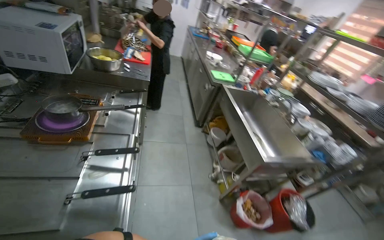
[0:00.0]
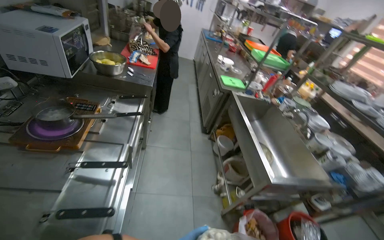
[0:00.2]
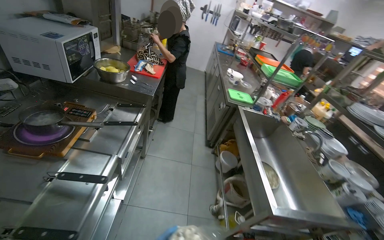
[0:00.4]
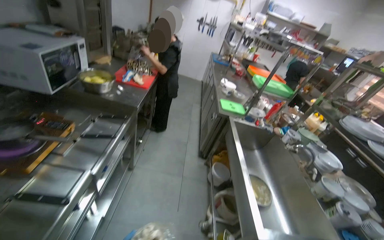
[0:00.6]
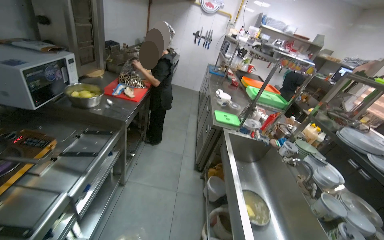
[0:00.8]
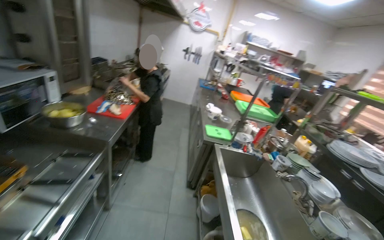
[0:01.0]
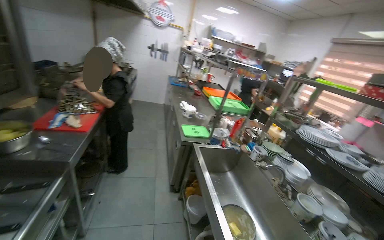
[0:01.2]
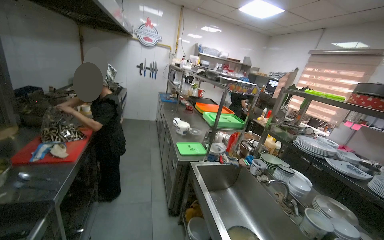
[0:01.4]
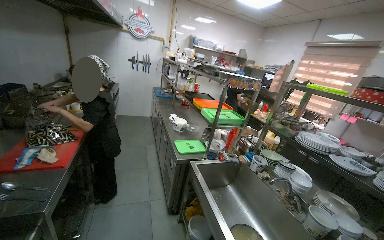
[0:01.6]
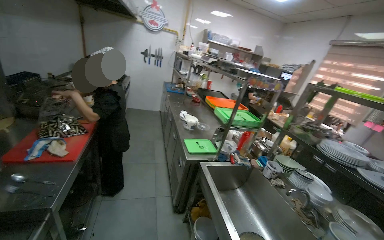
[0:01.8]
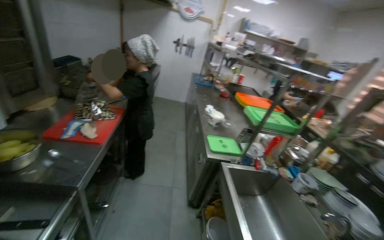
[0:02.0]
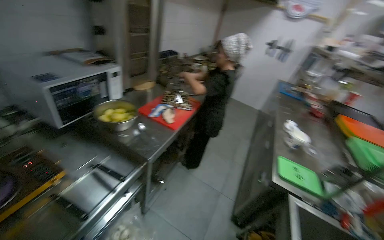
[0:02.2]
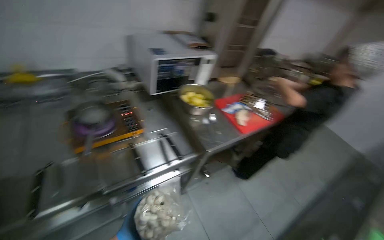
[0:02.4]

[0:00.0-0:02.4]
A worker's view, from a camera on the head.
Job: preparing food.
The whole recording: Transferring product to smaller dish. The worker transfers the product from the white dish into a smaller dish.
0:00.0 to 0:01.2: The wearer moves approximately 60 cm. The wearer looks about 15 degrees further upward.
0:01.2 to 0:02.4: The wearer's head swings roughly 70 degrees to the left.

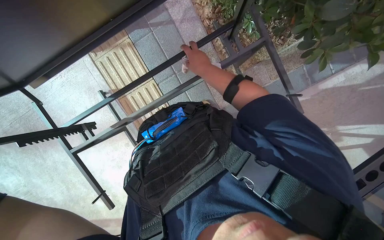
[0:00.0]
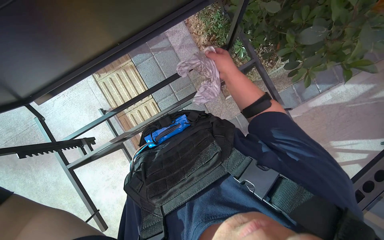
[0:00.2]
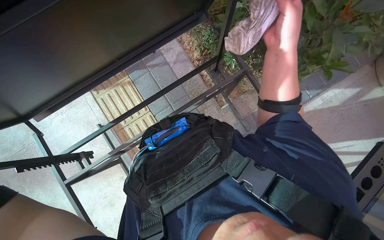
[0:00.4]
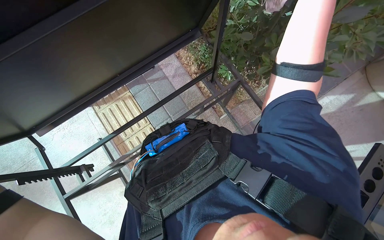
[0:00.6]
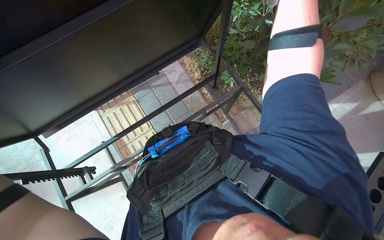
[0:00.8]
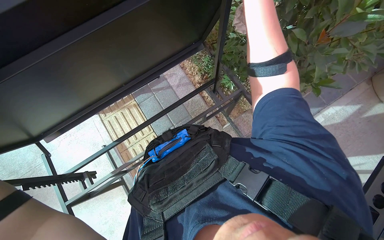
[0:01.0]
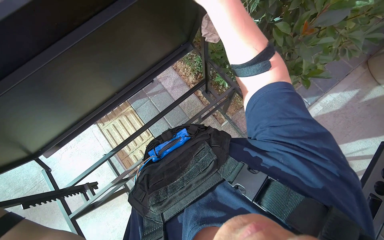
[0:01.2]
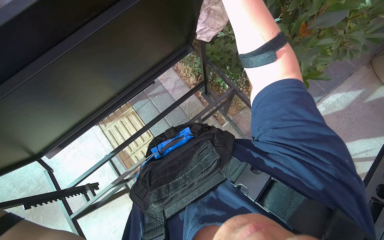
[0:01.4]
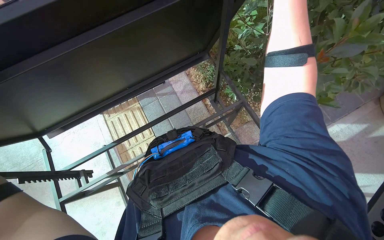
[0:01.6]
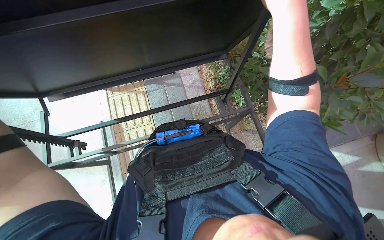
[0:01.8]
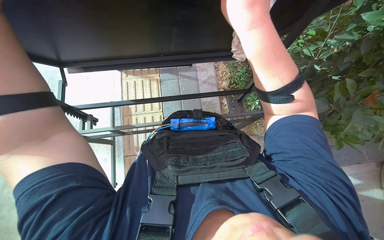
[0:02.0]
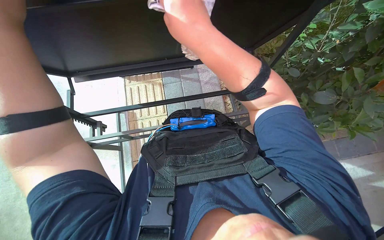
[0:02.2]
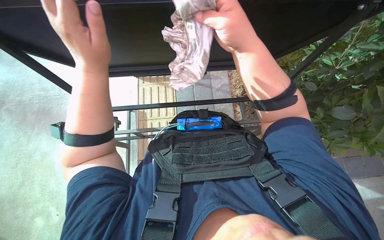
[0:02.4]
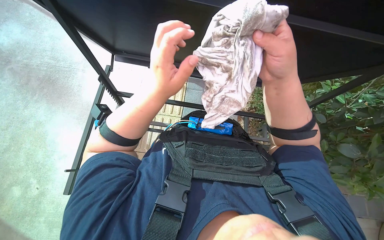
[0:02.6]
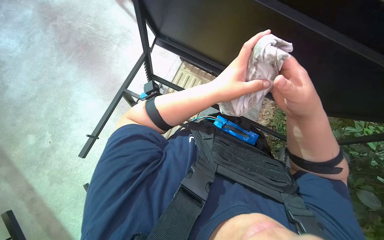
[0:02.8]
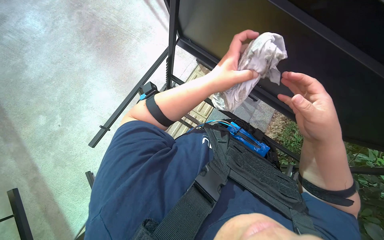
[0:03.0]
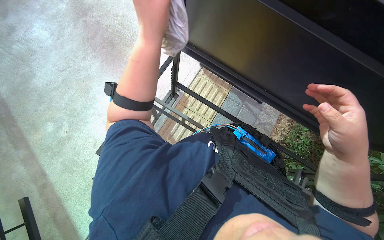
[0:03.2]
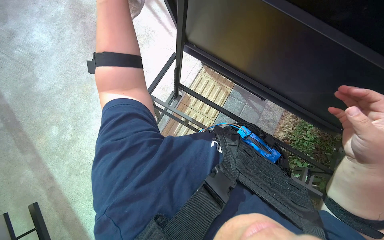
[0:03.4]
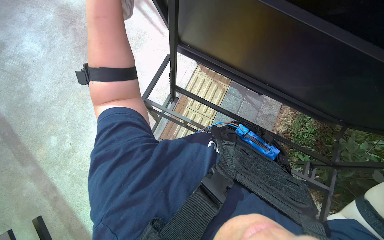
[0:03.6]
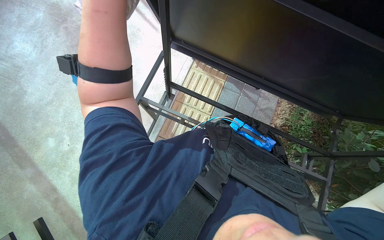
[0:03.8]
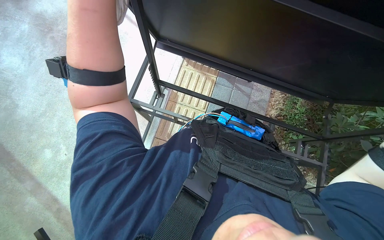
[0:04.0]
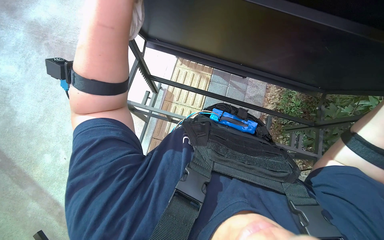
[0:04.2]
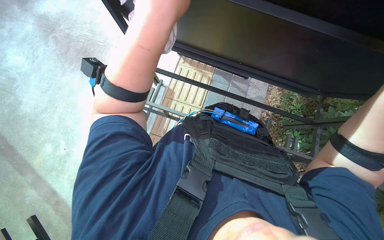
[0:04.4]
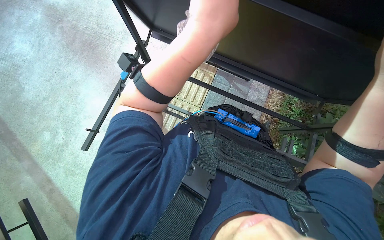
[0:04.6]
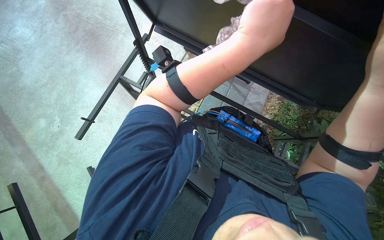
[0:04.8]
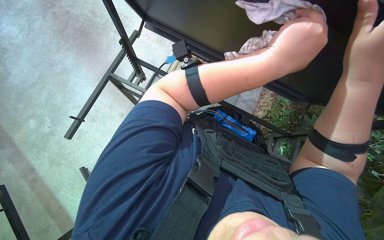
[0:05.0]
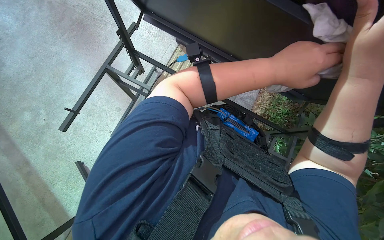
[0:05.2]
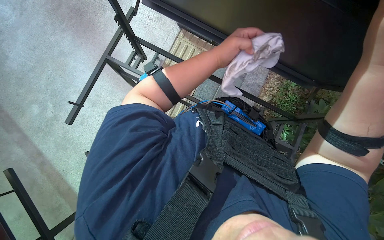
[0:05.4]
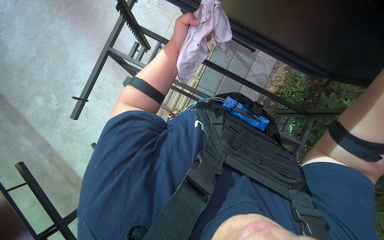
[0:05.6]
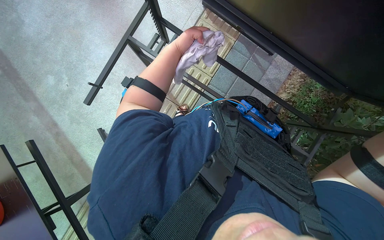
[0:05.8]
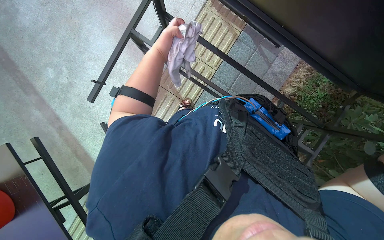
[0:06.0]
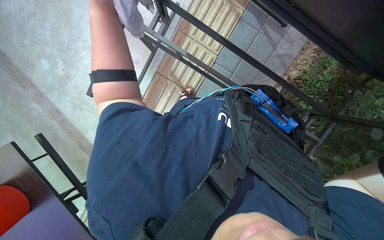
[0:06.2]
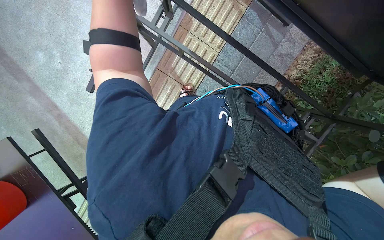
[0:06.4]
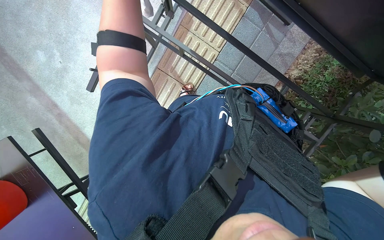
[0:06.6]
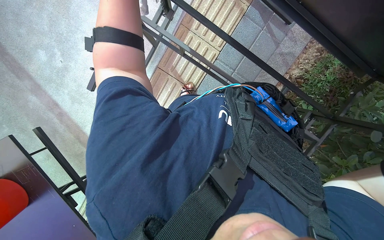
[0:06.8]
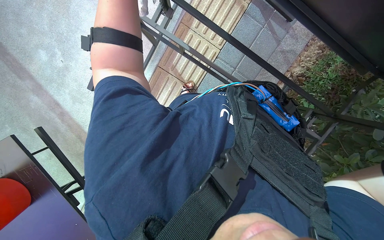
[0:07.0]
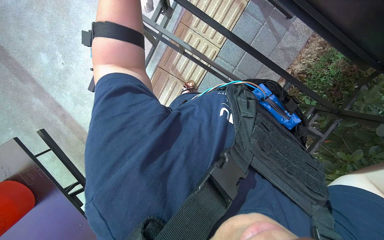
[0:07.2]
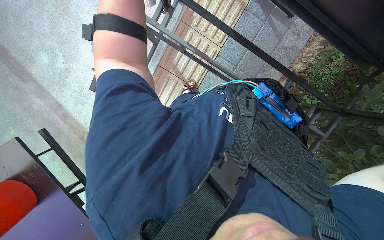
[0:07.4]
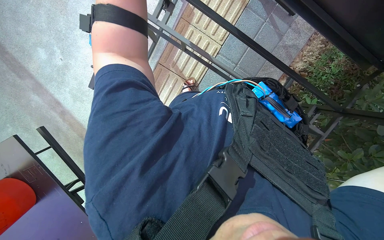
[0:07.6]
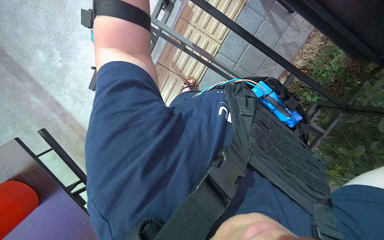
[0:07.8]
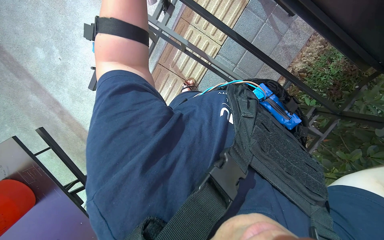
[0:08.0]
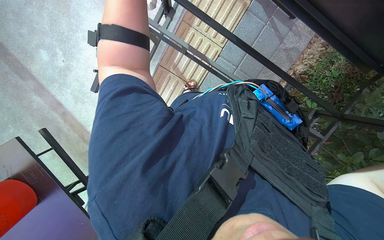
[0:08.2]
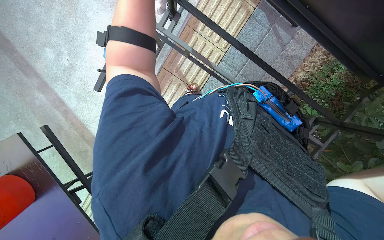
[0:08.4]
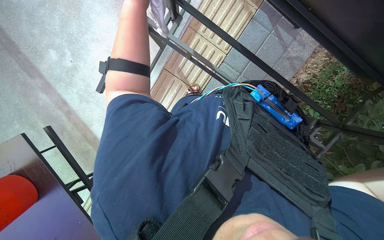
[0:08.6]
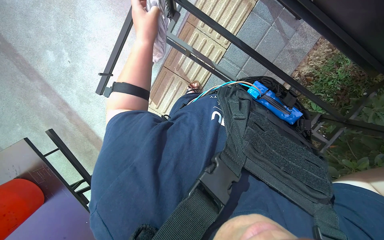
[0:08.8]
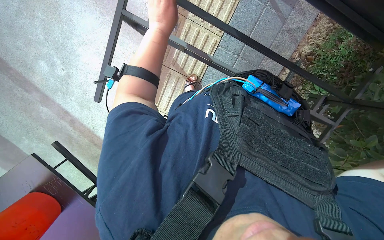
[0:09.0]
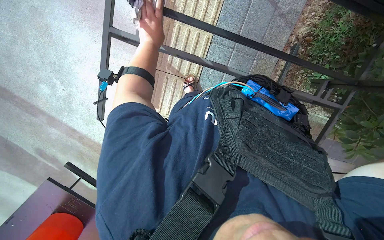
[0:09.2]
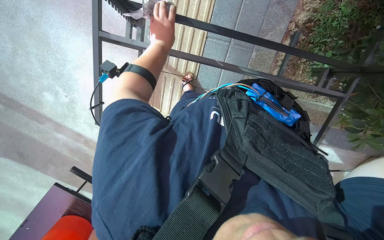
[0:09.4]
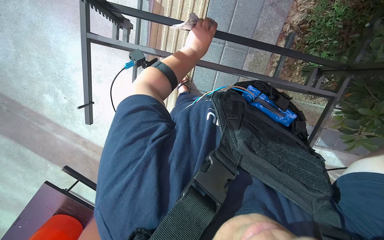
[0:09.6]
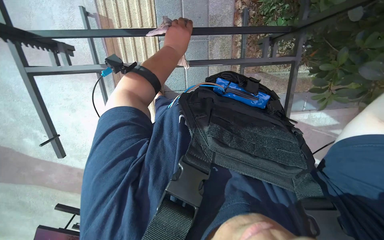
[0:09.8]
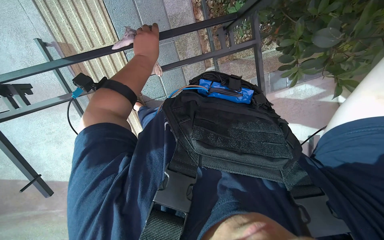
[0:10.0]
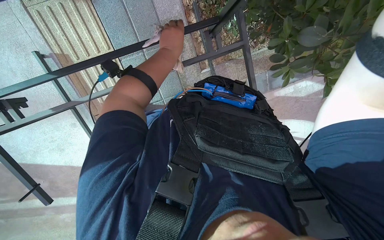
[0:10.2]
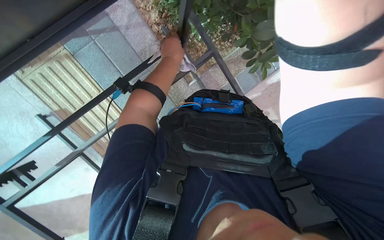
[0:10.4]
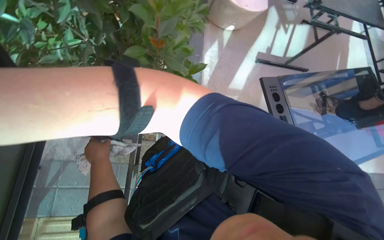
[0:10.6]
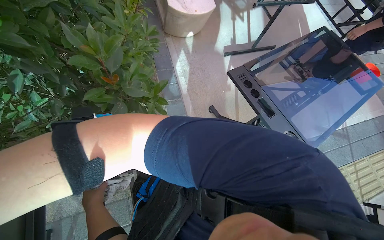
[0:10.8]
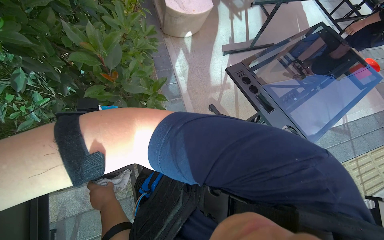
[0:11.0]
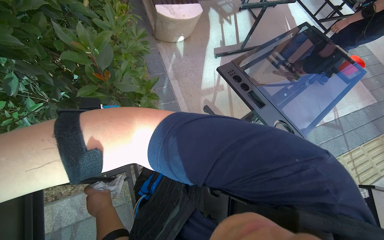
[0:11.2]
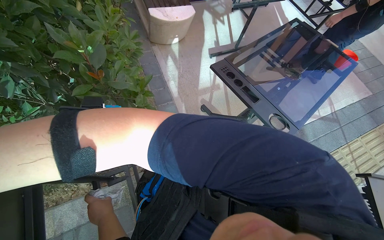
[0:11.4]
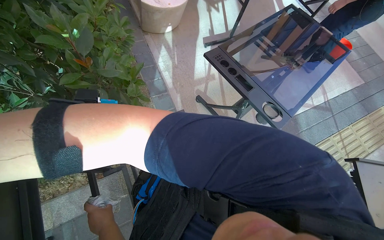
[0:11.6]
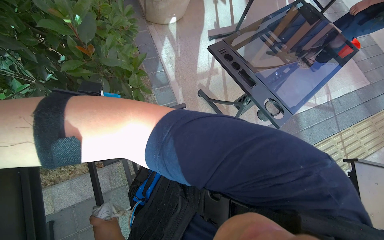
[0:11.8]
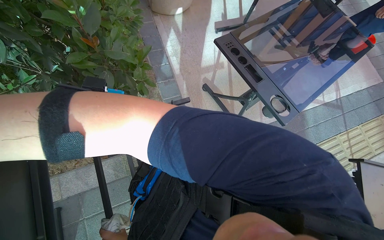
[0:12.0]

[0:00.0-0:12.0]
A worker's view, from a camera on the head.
Job: wiping surfaces.
The whole recording: Wiping underside and frame of table. The worker wipes the underside and frame of the table with a cloth.
0:00.0 to 0:01.6: The wearer looks roughly 25 degrees further upward.
0:01.6 to 0:03.0: The wearer's head swings some 65 degrees to the left.
0:04.4 to 0:06.0: The left hand shifts about 40 cm farther from the camera and to the left.
0:09.0 to 0:10.4: The scene rotates counterclockwise by about 55 degrees.
0:10.4 to 0:12.0: The camera pitches upward, by about 10 degrees. Everything in view rotates roughly 85 degrees counterclockwise.

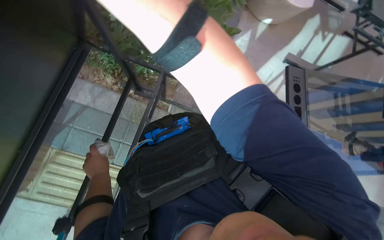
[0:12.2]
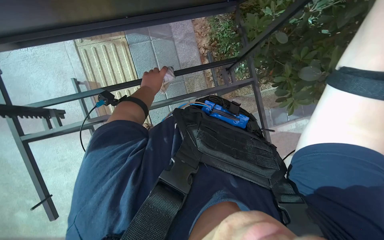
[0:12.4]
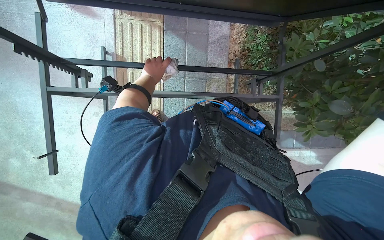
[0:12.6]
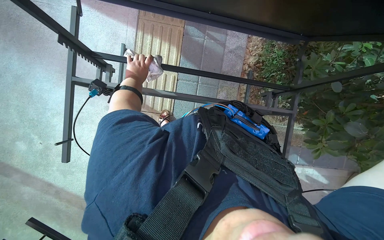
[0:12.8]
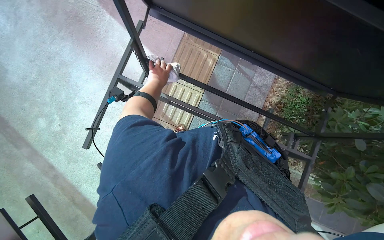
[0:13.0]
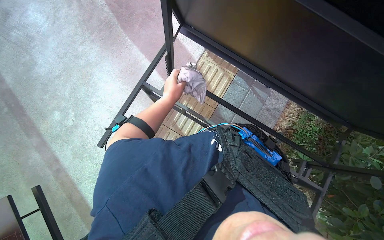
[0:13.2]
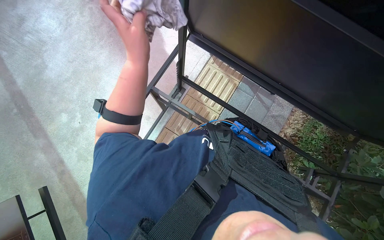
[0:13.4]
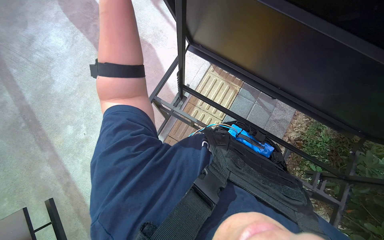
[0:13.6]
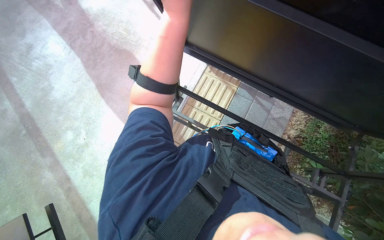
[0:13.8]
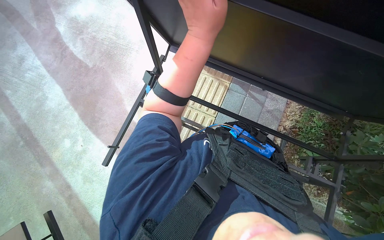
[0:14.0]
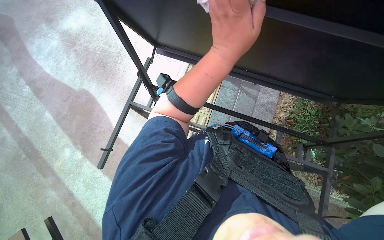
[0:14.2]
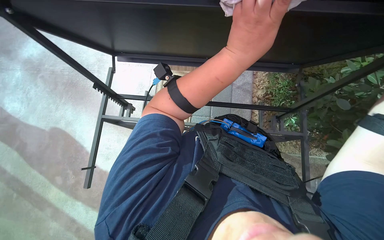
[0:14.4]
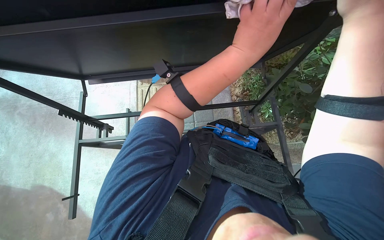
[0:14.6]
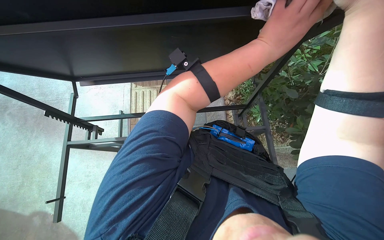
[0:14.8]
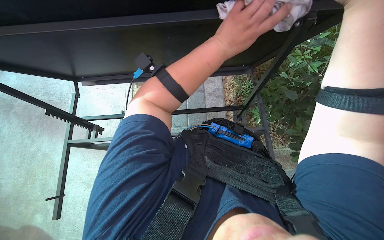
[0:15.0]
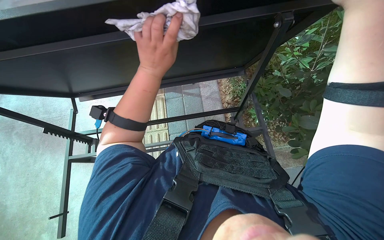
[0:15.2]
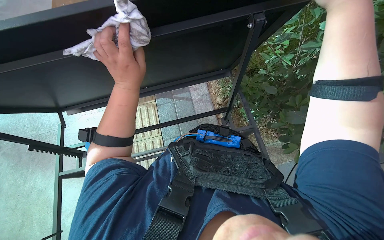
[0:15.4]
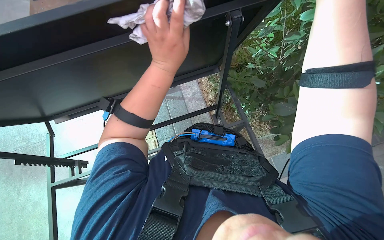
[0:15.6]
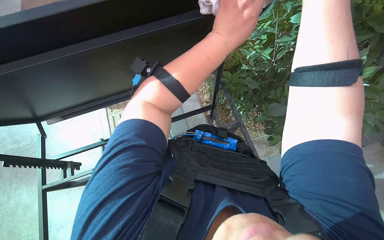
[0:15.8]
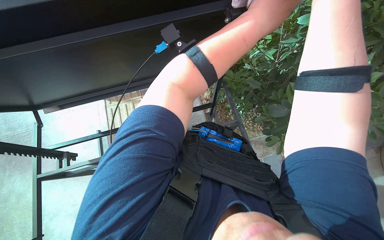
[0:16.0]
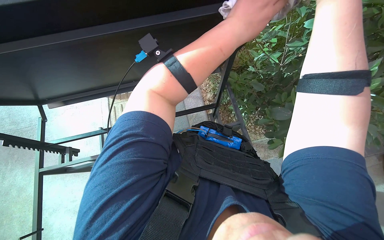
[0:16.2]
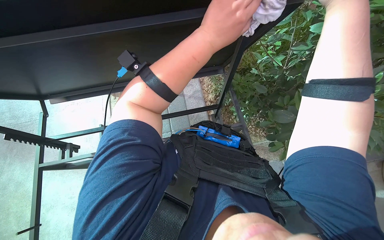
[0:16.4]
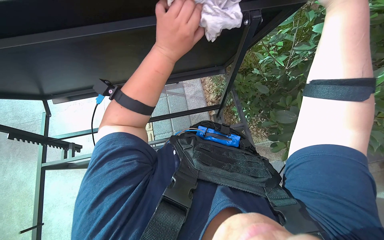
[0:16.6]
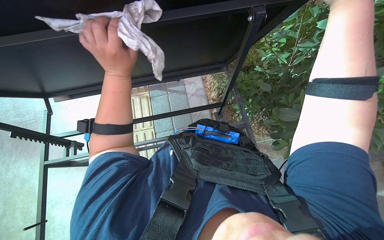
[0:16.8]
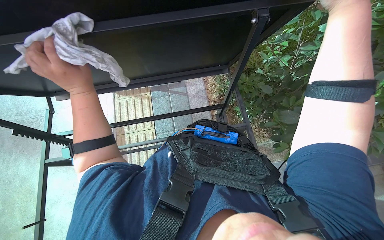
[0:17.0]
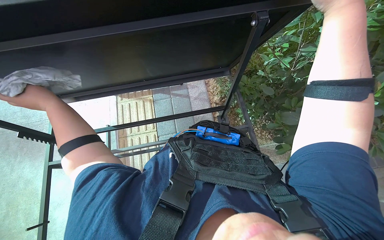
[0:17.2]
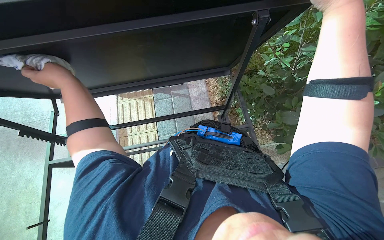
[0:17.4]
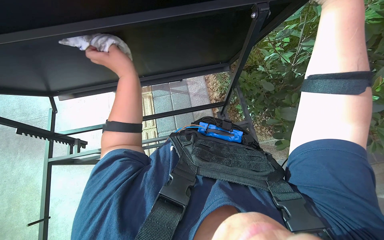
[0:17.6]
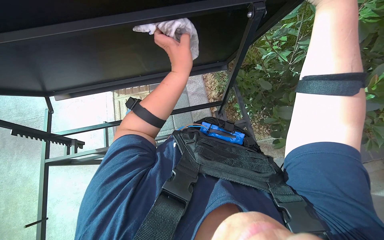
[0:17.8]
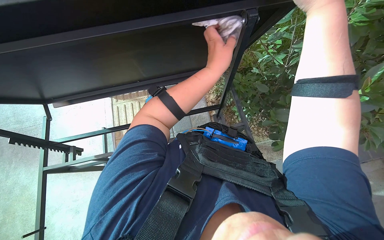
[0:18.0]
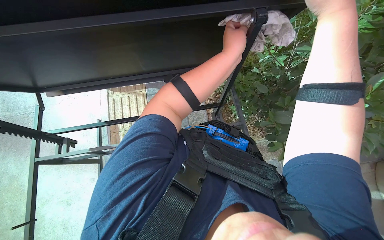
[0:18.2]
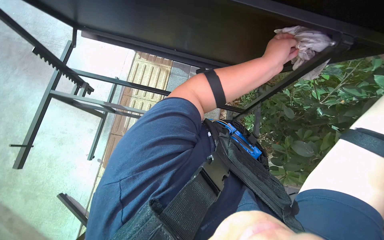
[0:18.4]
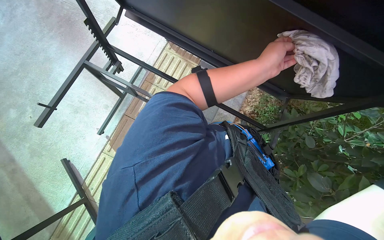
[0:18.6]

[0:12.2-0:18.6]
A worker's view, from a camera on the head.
Job: wiping surfaces.
The whole recording: Wiping underside and frame of table. The worker wipes the underside and frame of the table with a cloth.
0:12.2 to 0:13.8: The wearer looks some 105 degrees further to the left. The wearer looks roughly 25 degrees further upward.
0:13.8 to 0:15.4: The wearer's head swings approximately 50 degrees to the right.
0:15.4 to 0:17.0: The left hand goes to the right and returns, approximately 30 cm each way.
0:17.0 to 0:18.6: The scene turns about 40 degrees clockwise in the picture.
